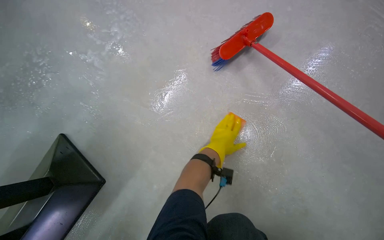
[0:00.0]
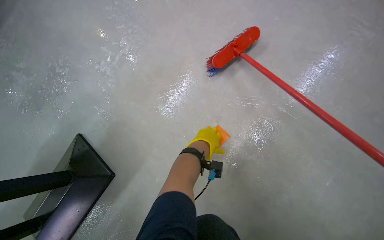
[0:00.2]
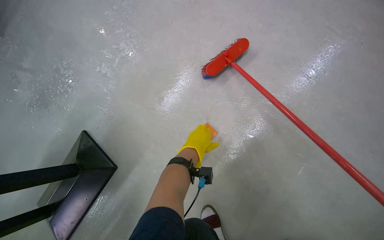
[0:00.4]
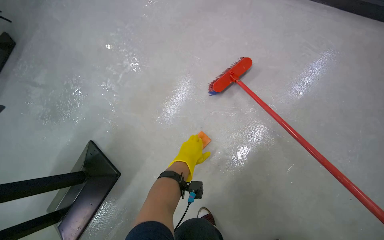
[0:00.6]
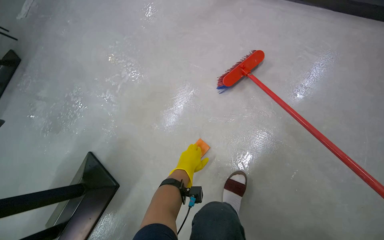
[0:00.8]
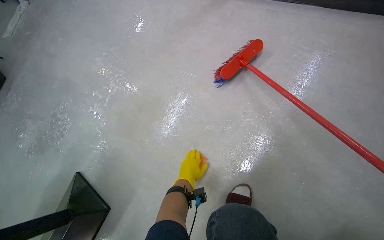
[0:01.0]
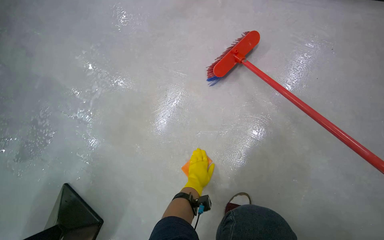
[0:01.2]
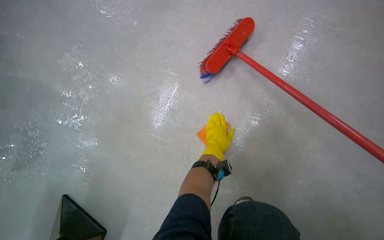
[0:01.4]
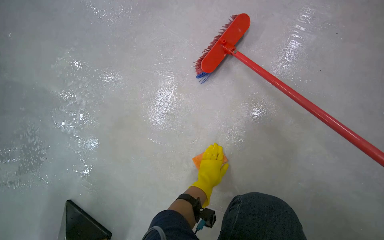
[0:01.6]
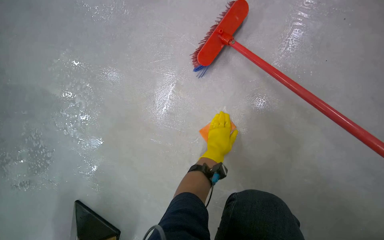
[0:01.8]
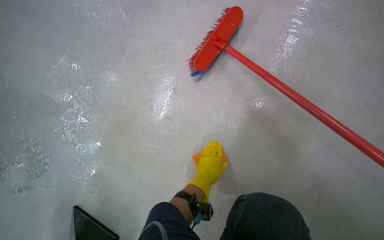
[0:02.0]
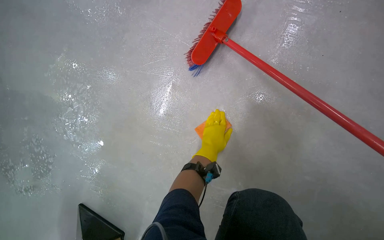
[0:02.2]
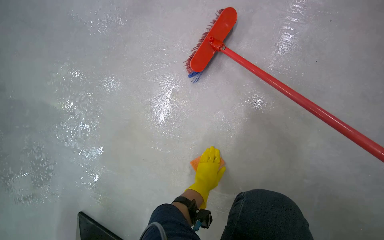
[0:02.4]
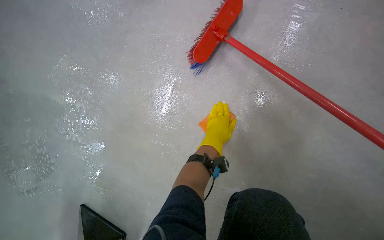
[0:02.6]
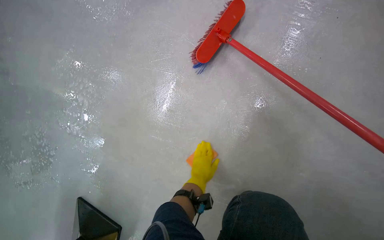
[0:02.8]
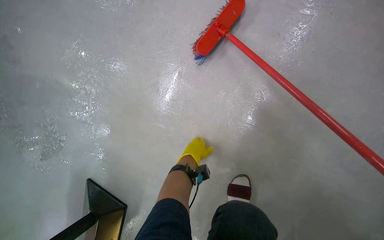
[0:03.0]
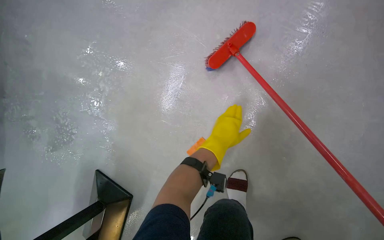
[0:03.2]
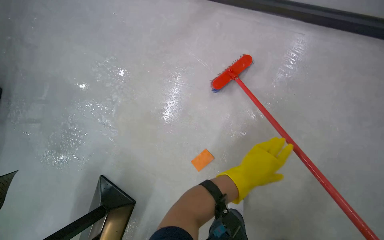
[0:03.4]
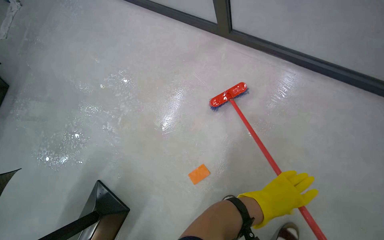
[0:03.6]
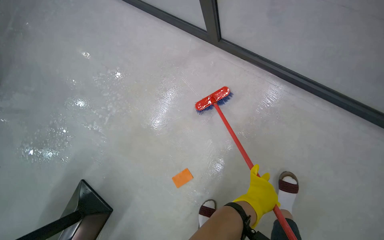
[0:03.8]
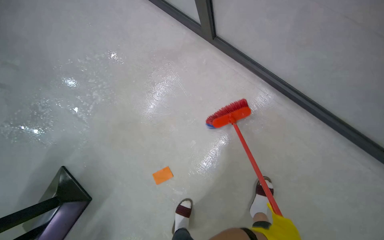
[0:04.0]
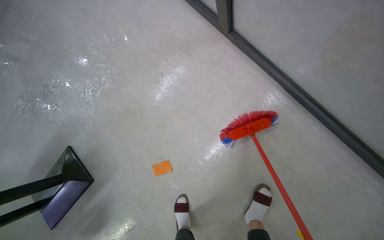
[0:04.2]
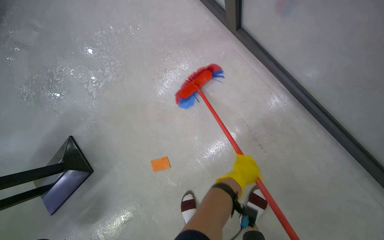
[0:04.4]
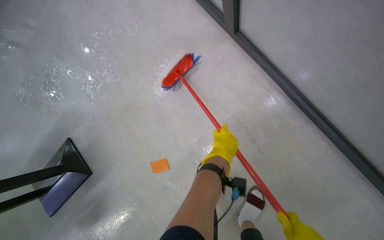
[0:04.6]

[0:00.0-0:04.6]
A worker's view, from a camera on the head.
Job: mopping floor.
The whole recording: Scrubbing the floor with sponge. The worker scrubs the floor using a sponge.
1.6 to 3.0 s: The left hand swings up and down the picture, approximately 15 cm each way, with 5 reversals.
3.0 to 4.6 s: The scene turns about 30 degrees clockwise in the picture. The left hand shifts about 40 cm to the right, and reaches approximately 50 cm nearer to the camera, then returns.

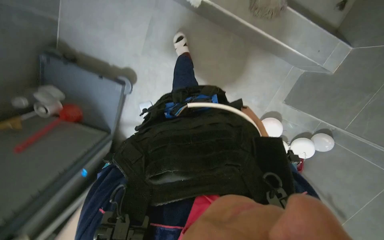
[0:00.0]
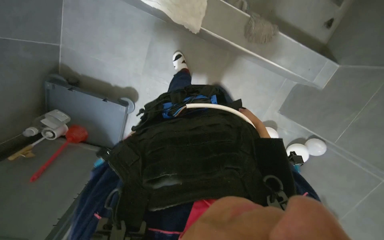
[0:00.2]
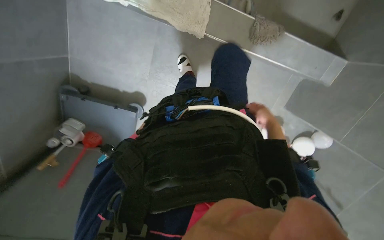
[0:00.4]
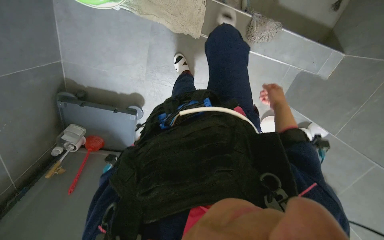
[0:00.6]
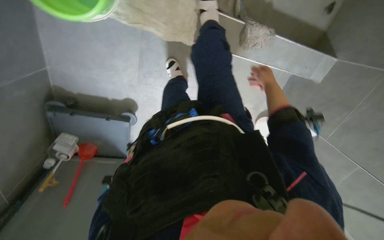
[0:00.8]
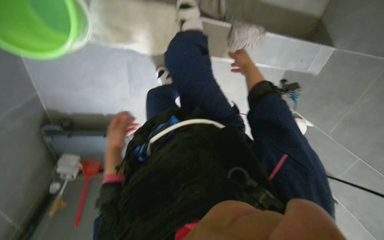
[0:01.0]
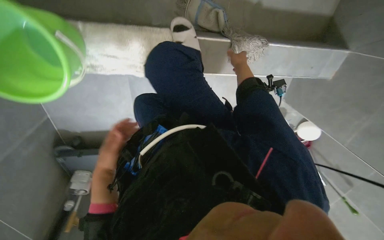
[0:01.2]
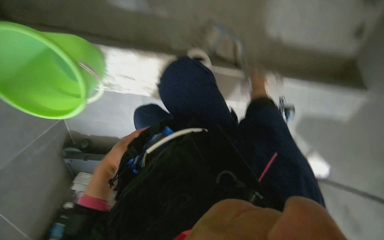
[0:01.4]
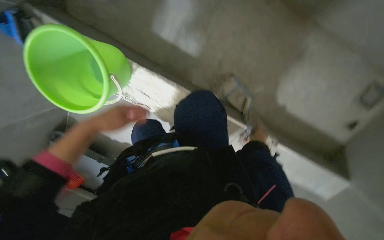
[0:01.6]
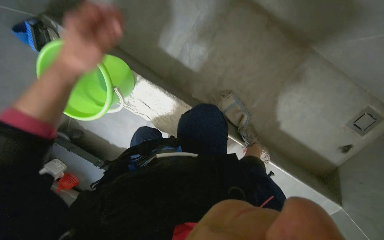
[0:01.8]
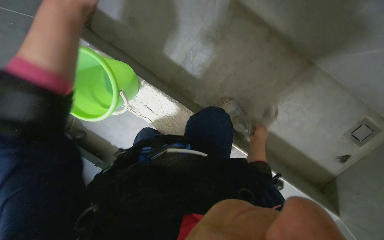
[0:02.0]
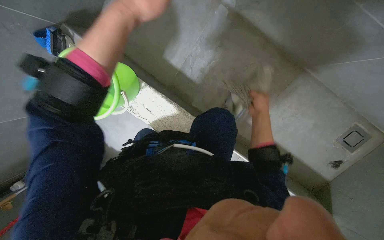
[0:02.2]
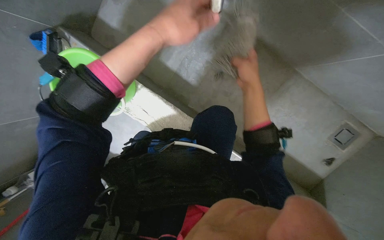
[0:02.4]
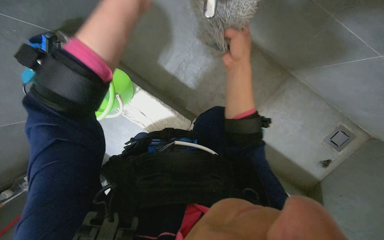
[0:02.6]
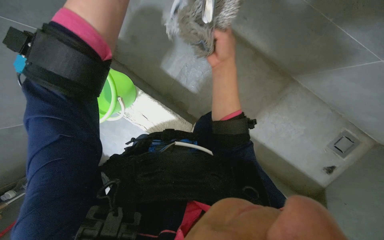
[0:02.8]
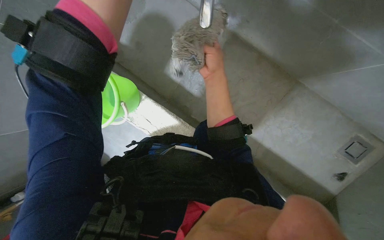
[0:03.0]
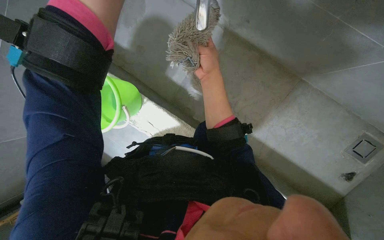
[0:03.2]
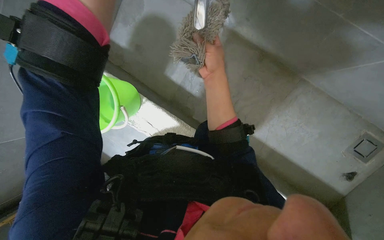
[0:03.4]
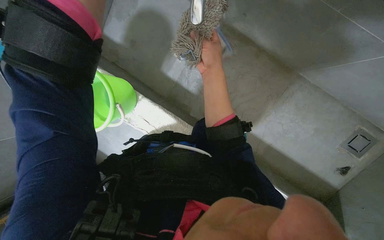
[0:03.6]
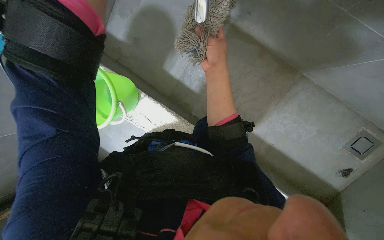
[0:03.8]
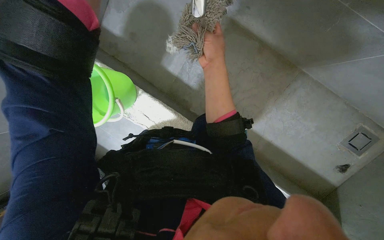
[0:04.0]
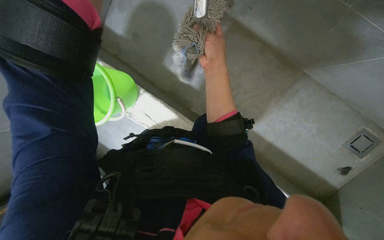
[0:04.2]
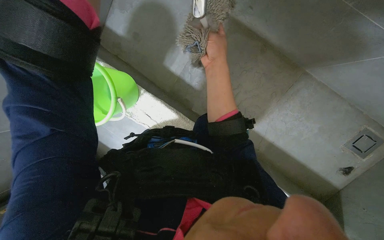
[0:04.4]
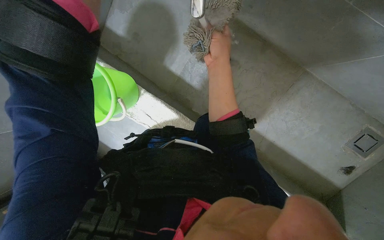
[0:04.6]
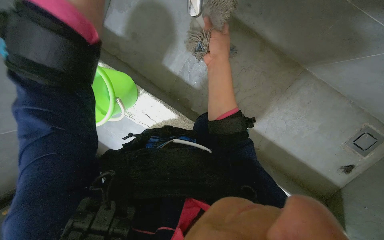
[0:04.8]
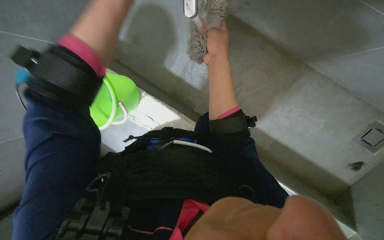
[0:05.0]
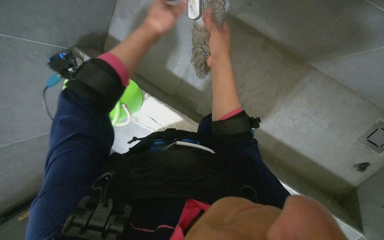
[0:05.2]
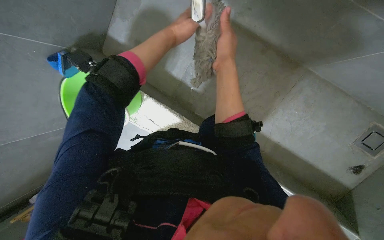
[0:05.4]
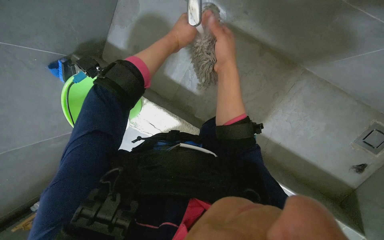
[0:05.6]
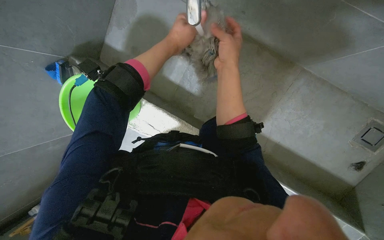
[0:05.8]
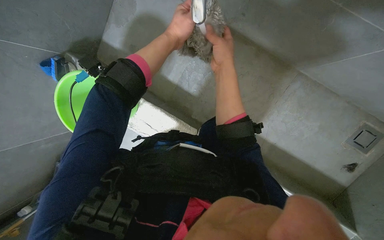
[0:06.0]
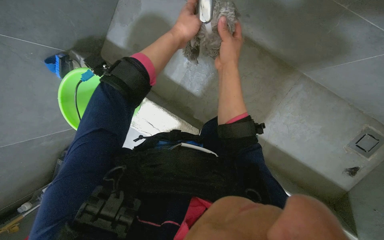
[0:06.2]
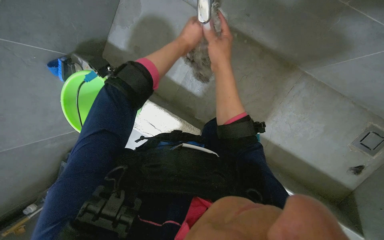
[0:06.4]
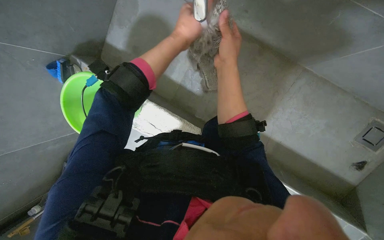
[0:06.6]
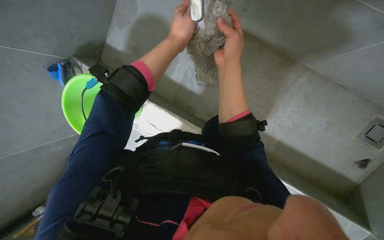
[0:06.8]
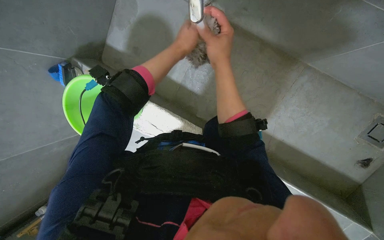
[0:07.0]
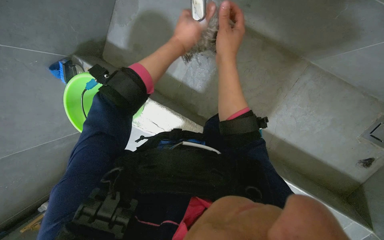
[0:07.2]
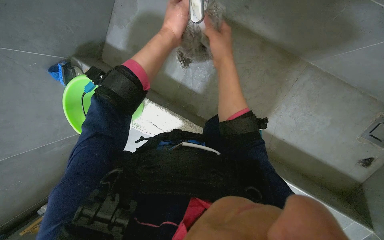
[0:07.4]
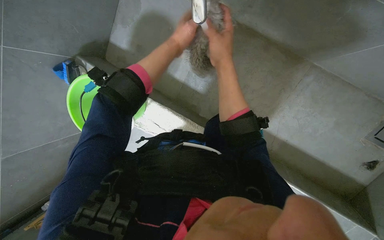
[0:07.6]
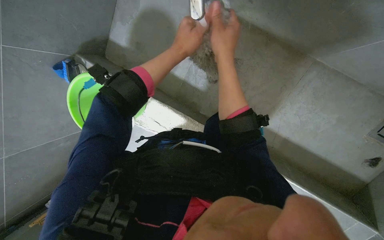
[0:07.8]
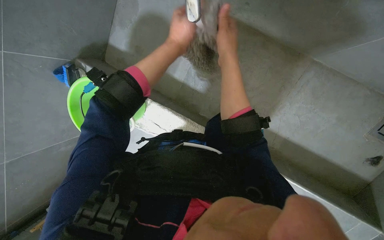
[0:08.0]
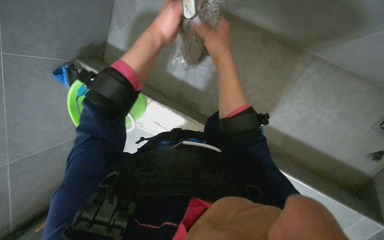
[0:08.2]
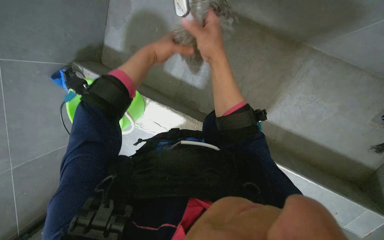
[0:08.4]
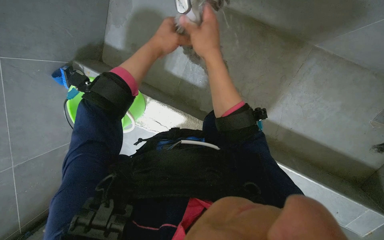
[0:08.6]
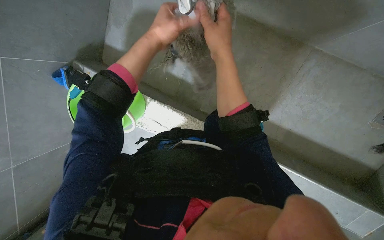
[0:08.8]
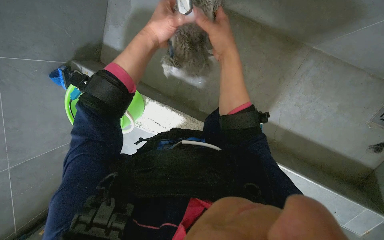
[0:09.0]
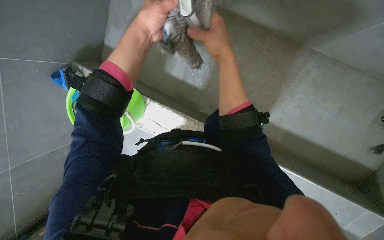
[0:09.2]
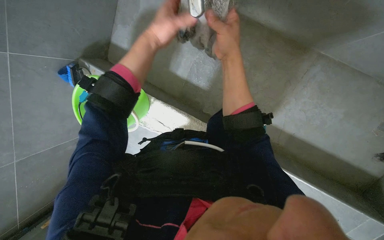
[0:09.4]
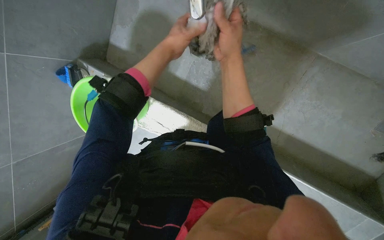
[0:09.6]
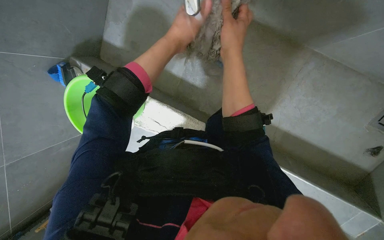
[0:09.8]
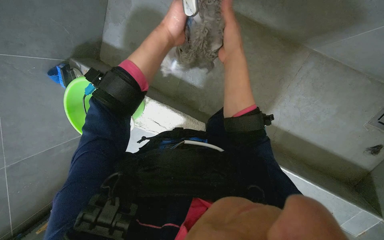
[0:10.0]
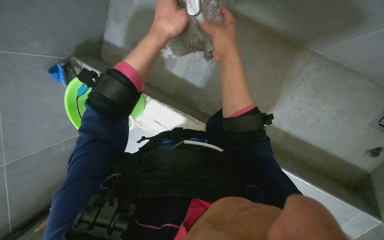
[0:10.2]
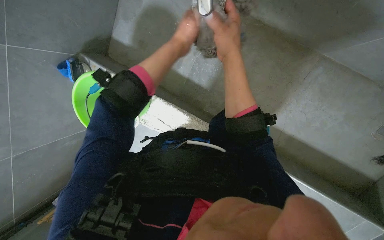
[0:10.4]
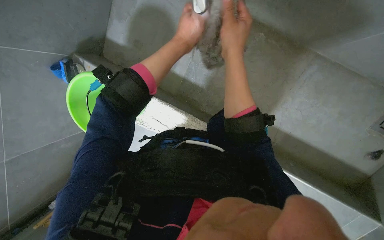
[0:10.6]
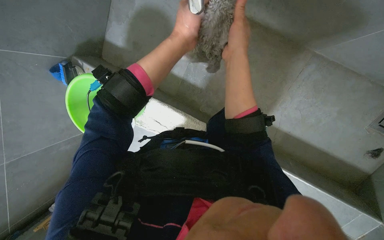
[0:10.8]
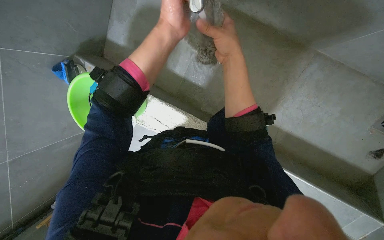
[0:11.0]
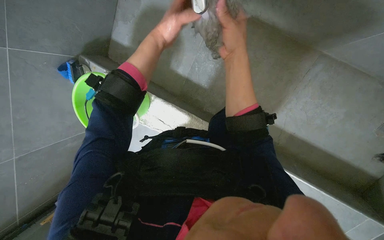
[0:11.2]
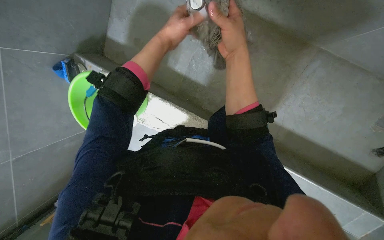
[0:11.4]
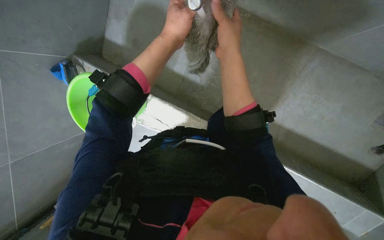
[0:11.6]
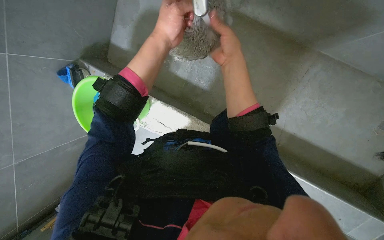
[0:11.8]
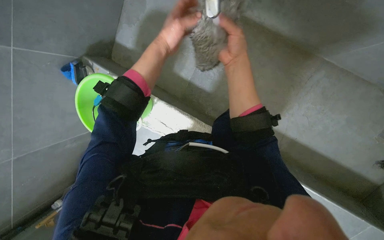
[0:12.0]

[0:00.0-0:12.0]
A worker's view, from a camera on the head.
Job: preparing cleaning supplies.
The whole recording: Rinsing and squeezing mop head. The worker rinses and squeezes the mop head under running water.
1.6 to 3.0 s: The camera pitches upward, by about 15 degrees. The right hand travels up the picture, nearer to the camera and to the left by roughly 50 cm.
6.0 to 7.6 s: The hands stay close to where they were, moving slightly.
9.0 to 10.4 s: The hands work in one place, with small movements.
10.4 to 12.0 s: The left hand goes nearer and farther, some 10 cm each way, reversing 3 times.

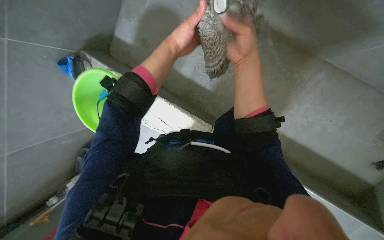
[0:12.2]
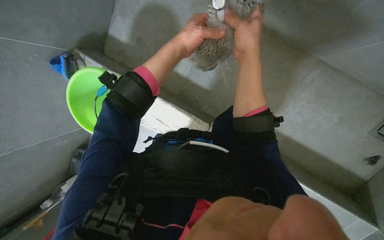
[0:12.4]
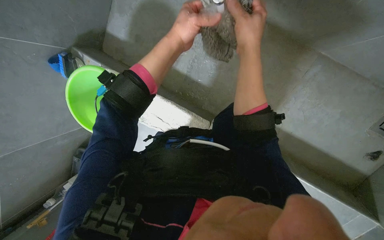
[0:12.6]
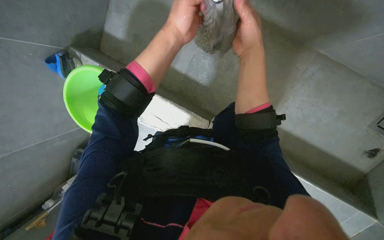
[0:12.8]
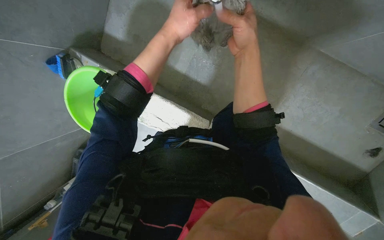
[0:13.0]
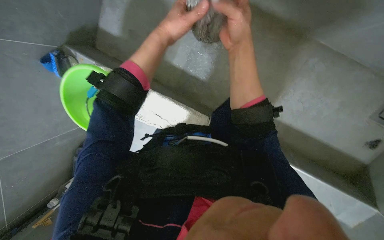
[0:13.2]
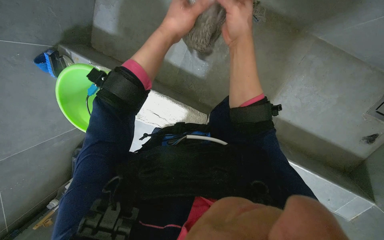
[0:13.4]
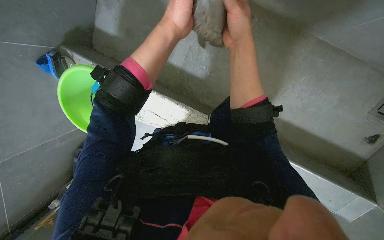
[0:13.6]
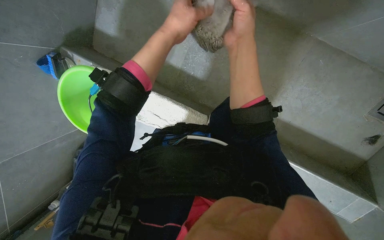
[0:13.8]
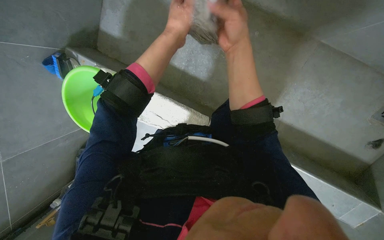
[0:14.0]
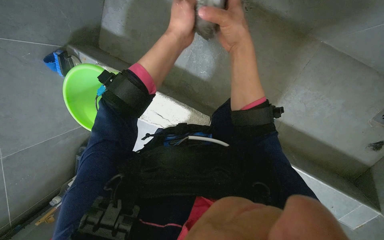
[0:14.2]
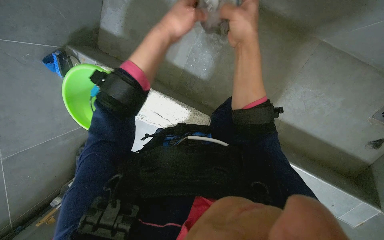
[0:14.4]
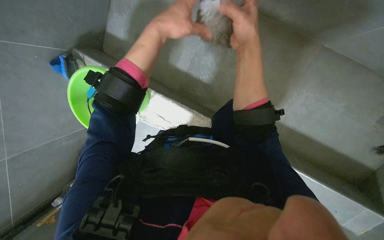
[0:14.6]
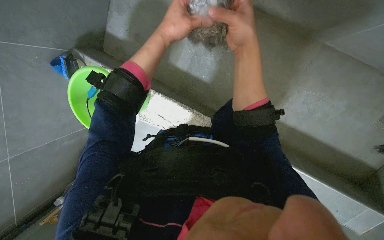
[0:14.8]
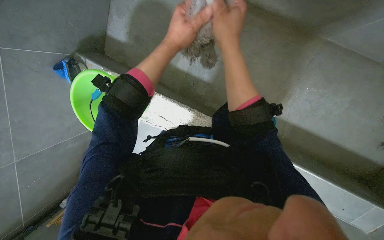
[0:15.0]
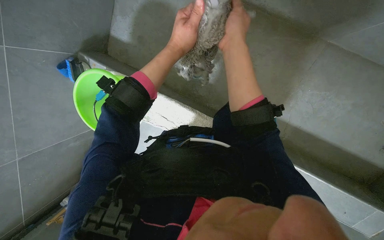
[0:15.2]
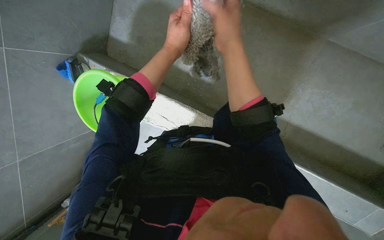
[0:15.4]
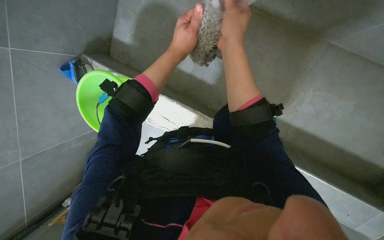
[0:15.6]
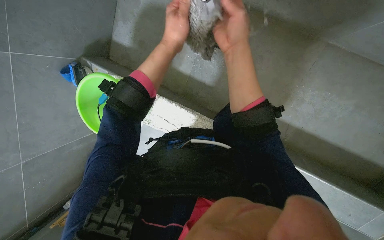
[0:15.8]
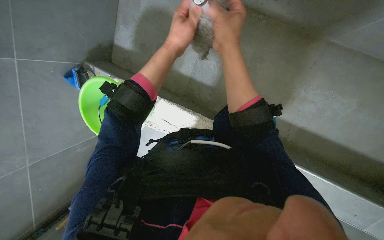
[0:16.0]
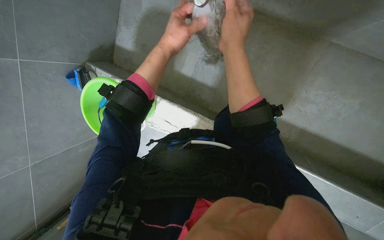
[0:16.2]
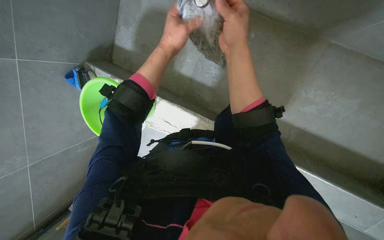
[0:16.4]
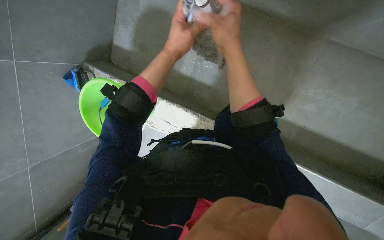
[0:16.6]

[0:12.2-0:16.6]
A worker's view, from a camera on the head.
Job: preparing cleaning supplies.
The whole recording: Rinsing and squeezing mop head. The worker rinses and squeezes the mop head under running water.
12.2 to 16.6 s: The hands work in one place, with small movements.
